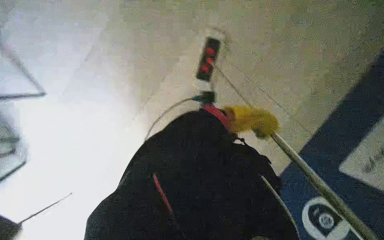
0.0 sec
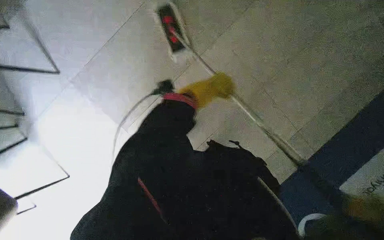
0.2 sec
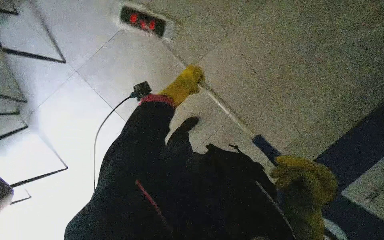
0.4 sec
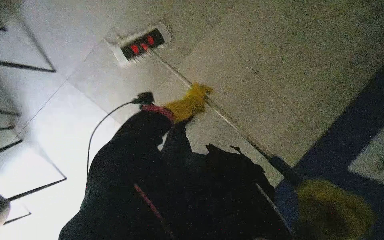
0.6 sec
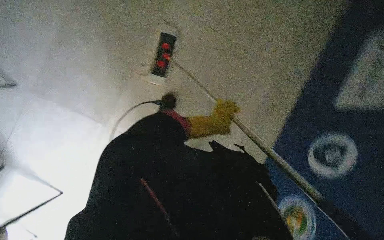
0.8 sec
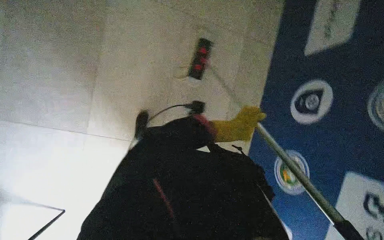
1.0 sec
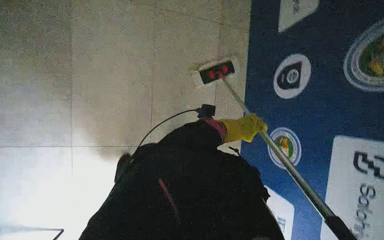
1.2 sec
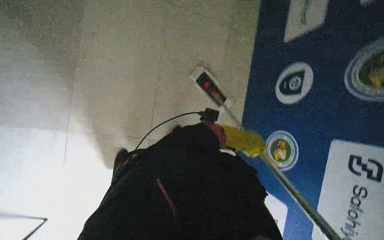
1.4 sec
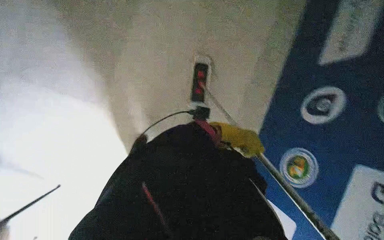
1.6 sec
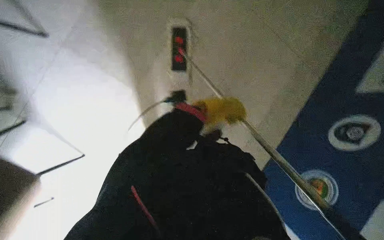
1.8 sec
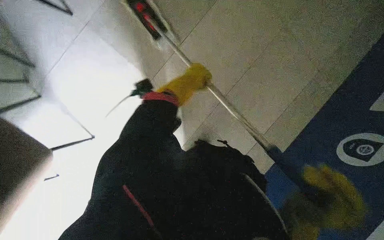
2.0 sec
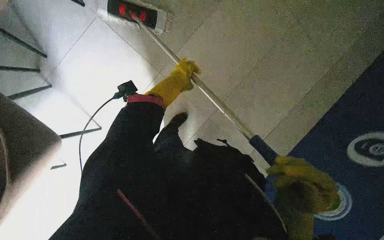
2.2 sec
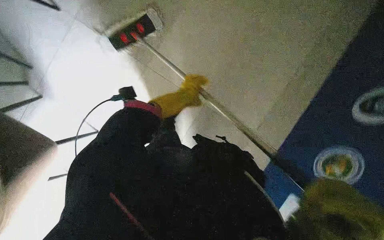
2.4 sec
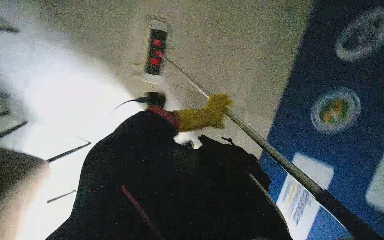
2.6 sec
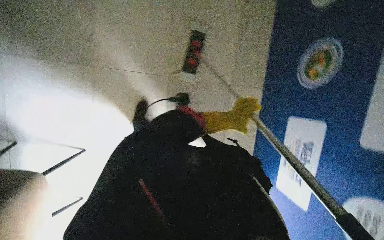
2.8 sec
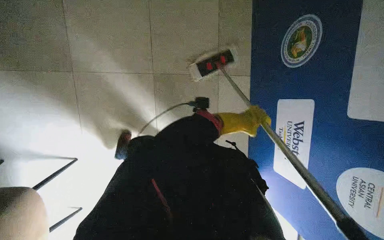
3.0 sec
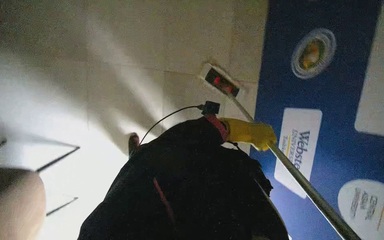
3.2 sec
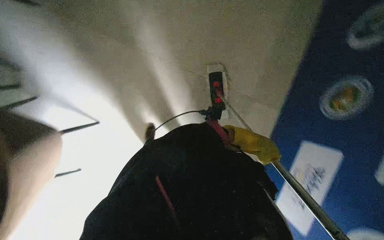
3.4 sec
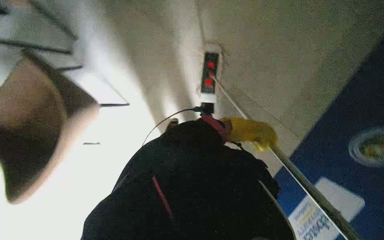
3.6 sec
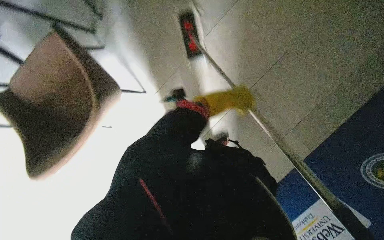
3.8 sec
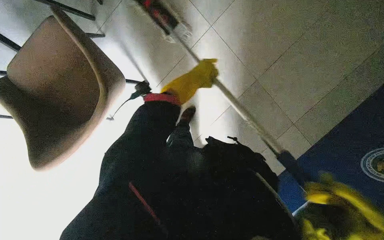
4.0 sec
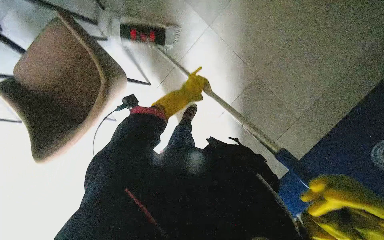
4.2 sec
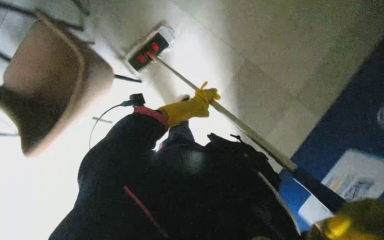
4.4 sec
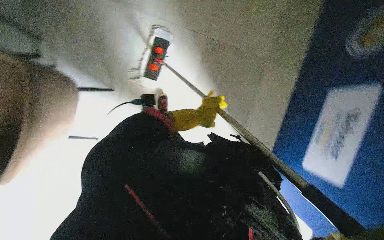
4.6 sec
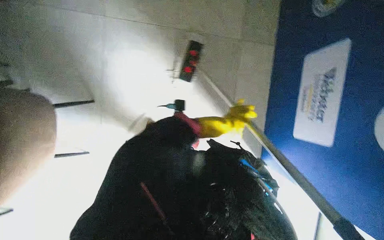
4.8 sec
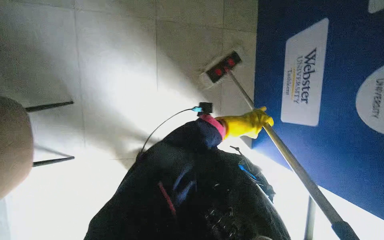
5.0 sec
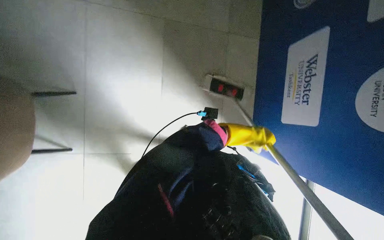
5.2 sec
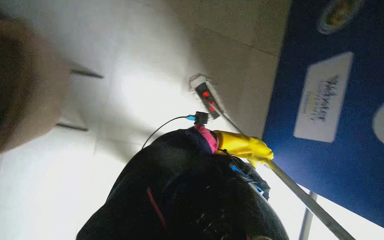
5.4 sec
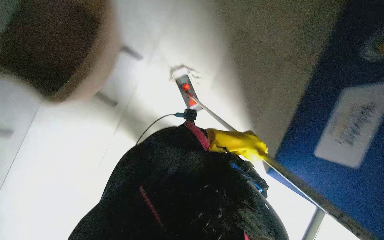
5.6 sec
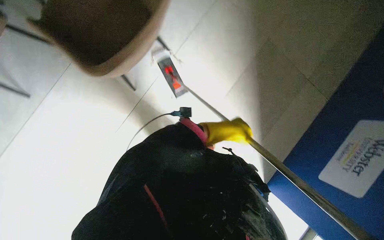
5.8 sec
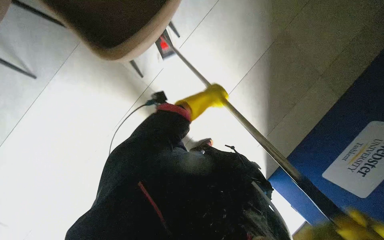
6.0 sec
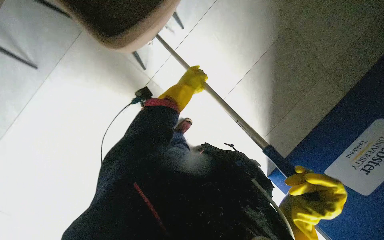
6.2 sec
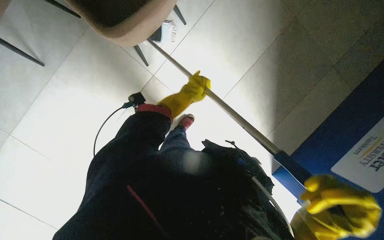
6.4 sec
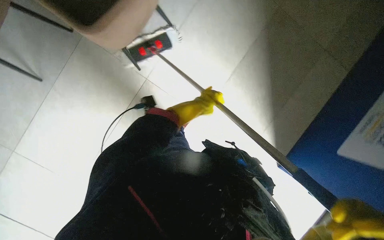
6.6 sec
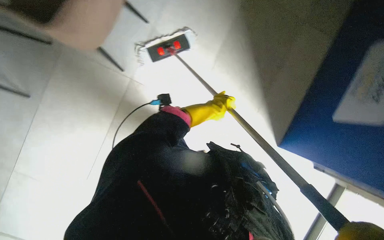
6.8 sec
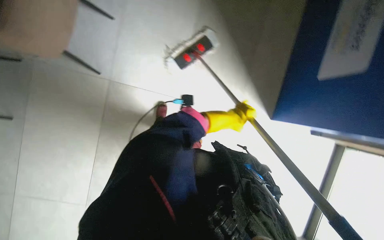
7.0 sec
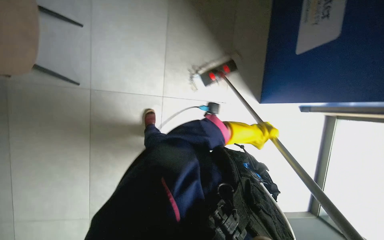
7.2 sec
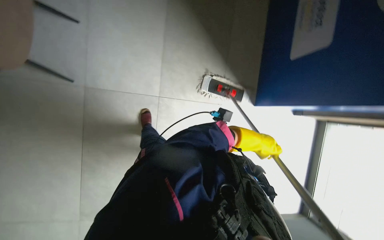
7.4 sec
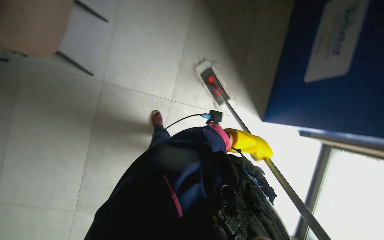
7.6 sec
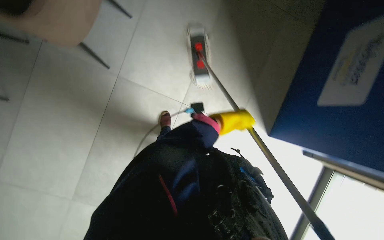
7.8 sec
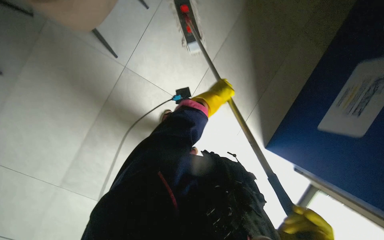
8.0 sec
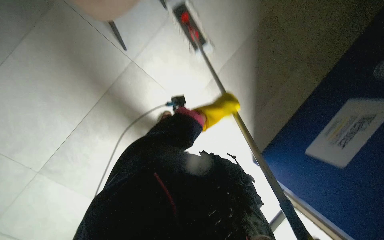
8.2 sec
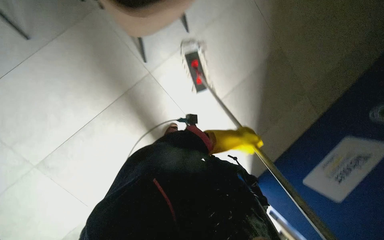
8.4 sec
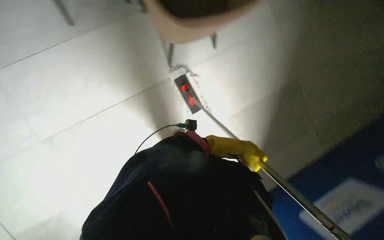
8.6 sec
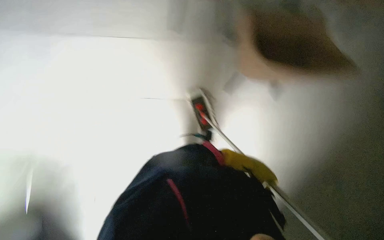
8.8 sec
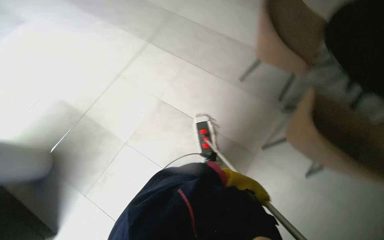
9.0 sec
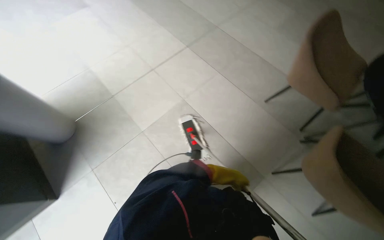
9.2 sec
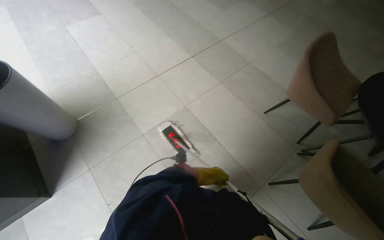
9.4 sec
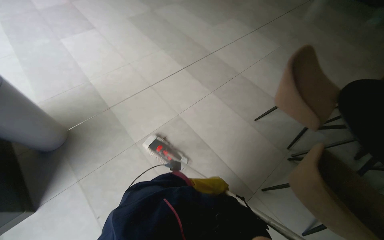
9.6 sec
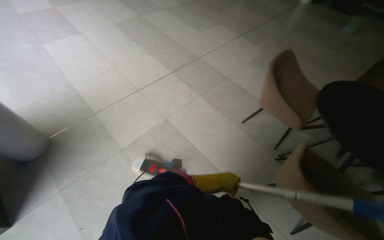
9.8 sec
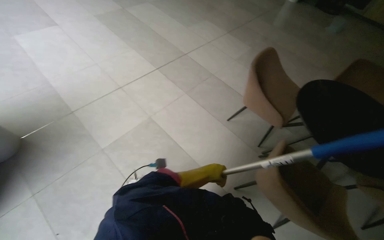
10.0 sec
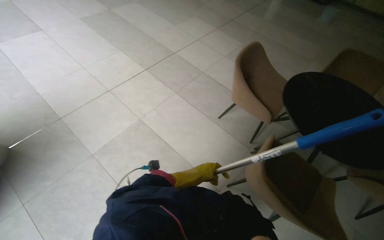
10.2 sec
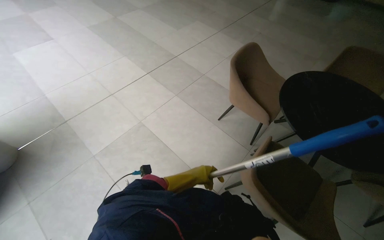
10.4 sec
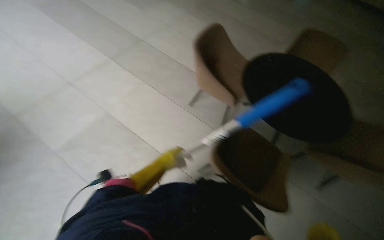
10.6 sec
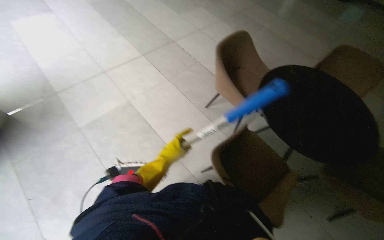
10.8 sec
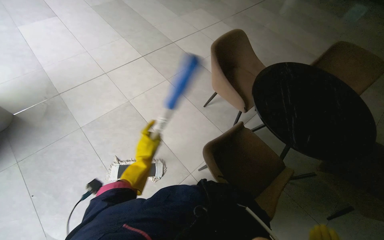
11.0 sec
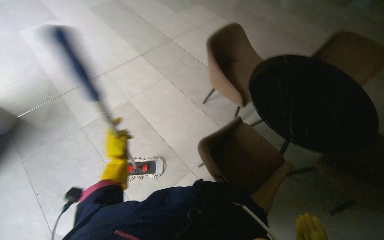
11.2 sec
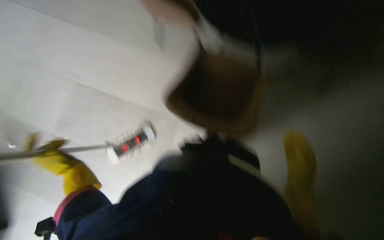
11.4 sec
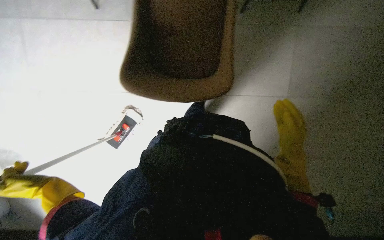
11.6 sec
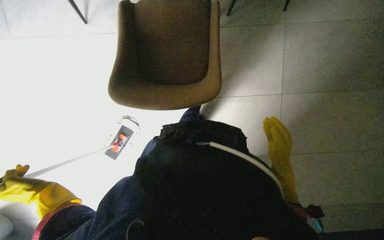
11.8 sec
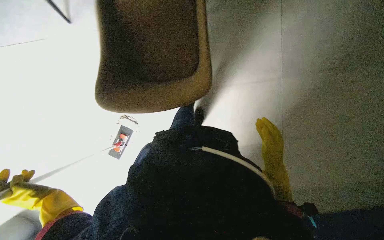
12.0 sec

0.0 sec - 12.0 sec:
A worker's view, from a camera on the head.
Job: mopping floor.
The whole recording: Mopping the floor. The worker mops the floor, moving the mop around obstacles and periodically dipping it in the bucket.
0.0 sec - 1.6 sec: The camera travels approximately 70 cm. The scene rotates counterclockwise by about 30 degrees.
3.0 sec - 4.4 sec: The wearer looks roughly 35 degrees further to the left.
6.0 sec - 7.6 sec: The left hand travels to the right and down the picture by some 15 cm.
9.0 sec - 10.4 sec: The left hand is displaced up the picture and nearer to the camera by approximately 20 cm.

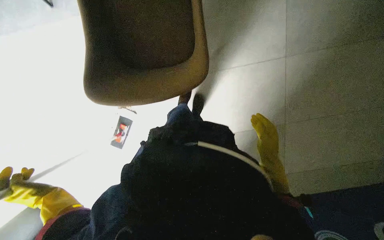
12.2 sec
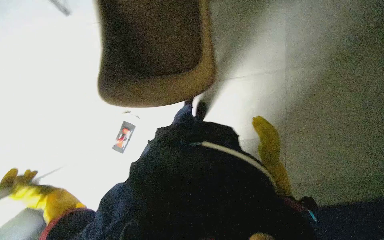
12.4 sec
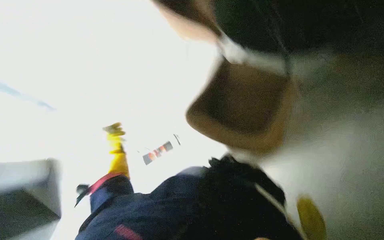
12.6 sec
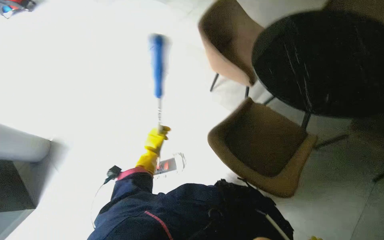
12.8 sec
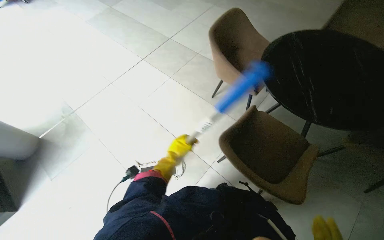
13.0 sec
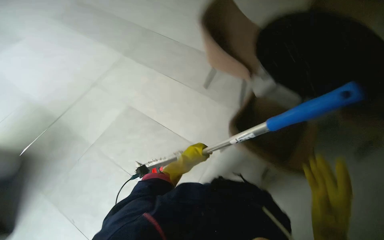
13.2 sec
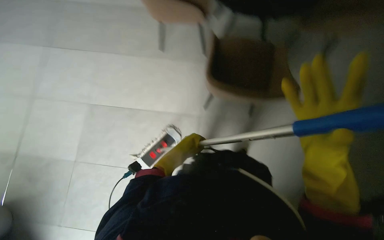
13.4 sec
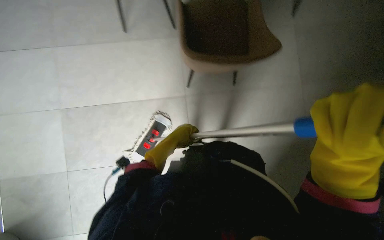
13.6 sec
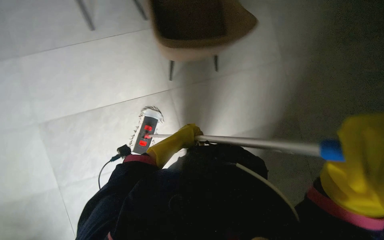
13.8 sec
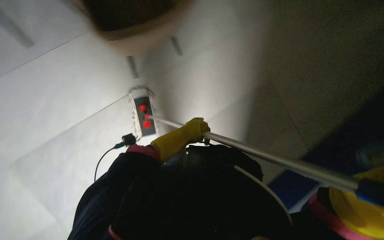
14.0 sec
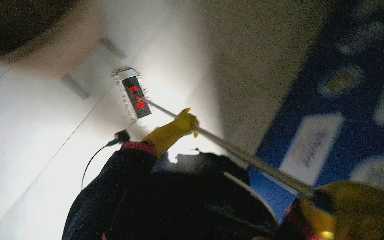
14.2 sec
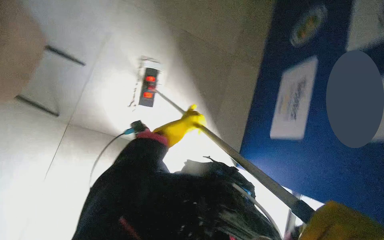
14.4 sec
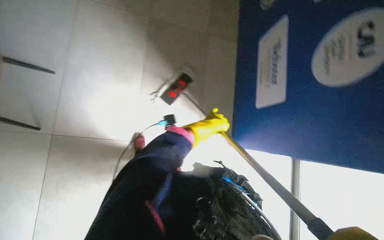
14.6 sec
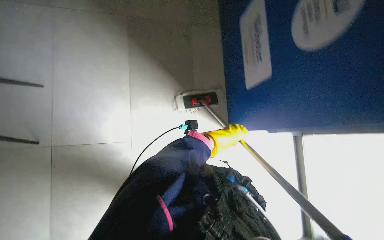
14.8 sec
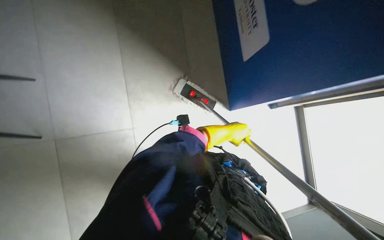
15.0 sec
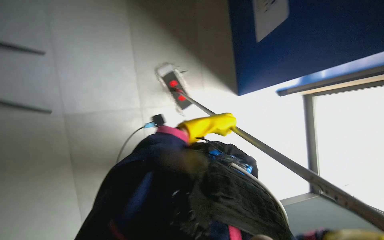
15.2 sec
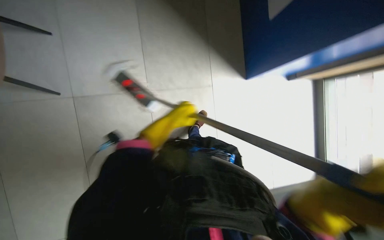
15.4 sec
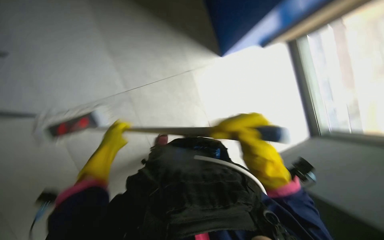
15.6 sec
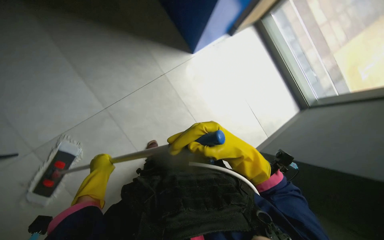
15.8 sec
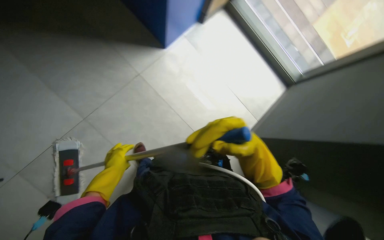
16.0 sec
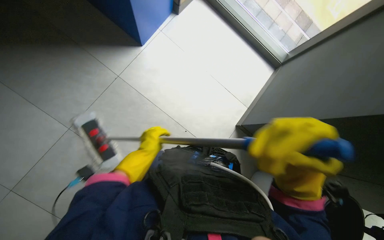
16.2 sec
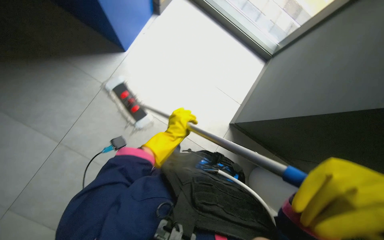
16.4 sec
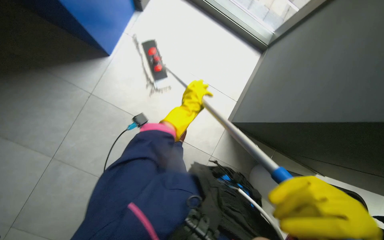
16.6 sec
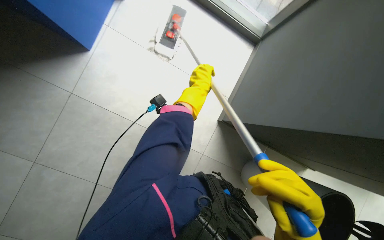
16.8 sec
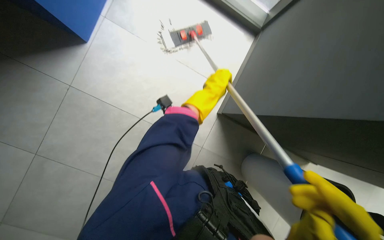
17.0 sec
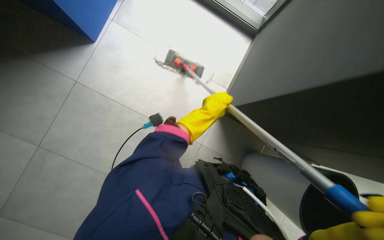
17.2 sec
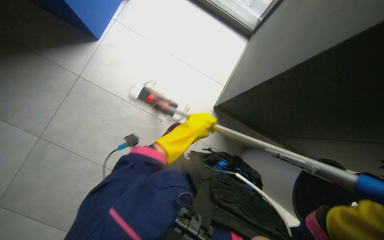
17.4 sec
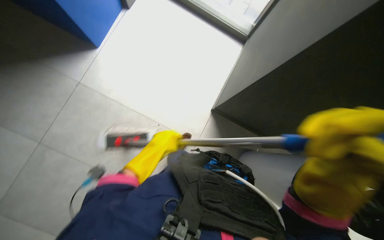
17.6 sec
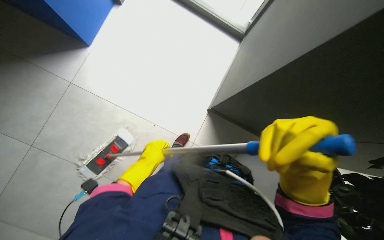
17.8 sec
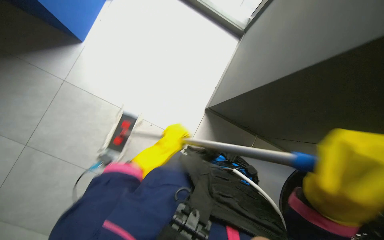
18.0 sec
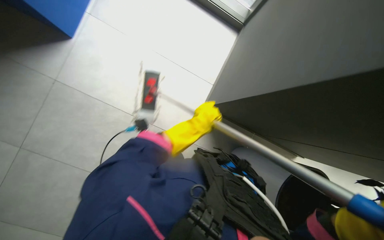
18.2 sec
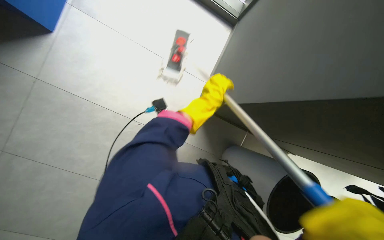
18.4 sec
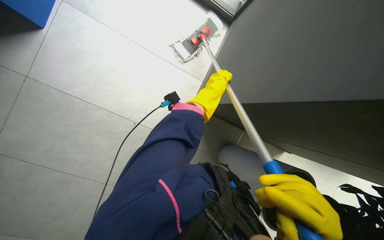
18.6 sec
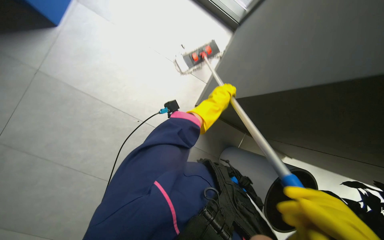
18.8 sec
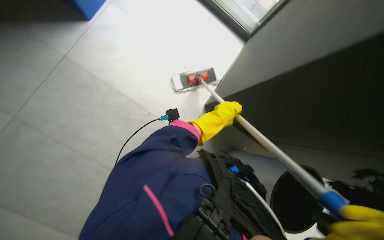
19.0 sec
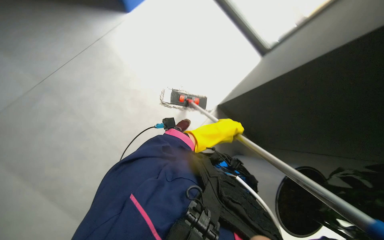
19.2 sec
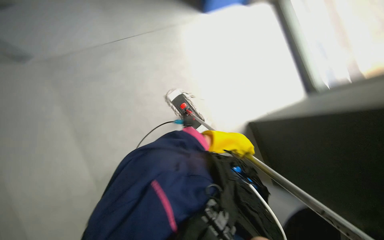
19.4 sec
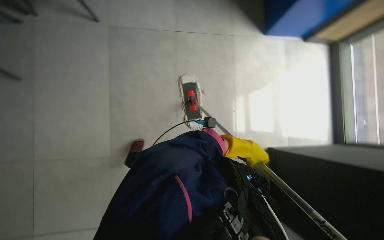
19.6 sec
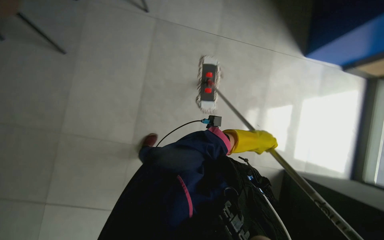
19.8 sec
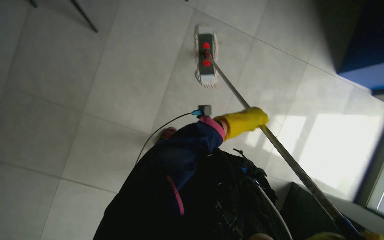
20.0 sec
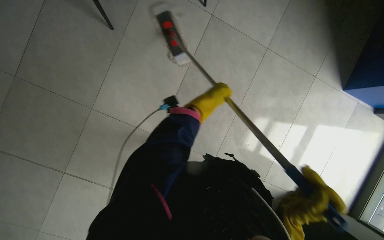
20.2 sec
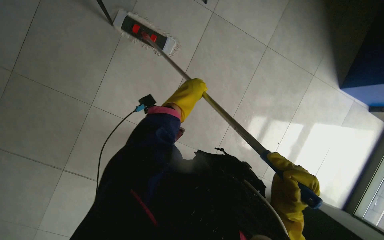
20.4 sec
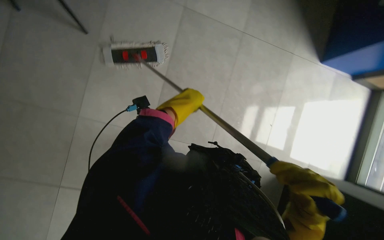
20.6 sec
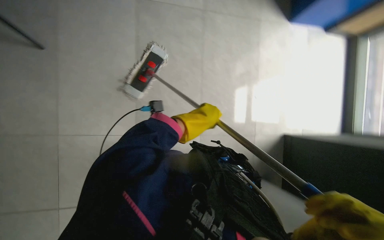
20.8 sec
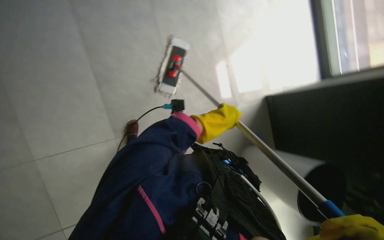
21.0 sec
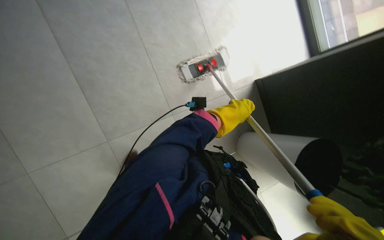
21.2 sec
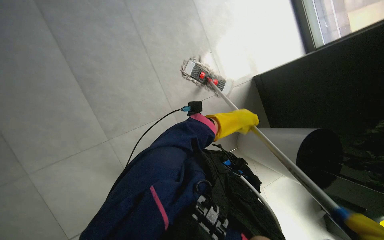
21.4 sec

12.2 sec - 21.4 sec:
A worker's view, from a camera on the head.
Job: mopping floor.
The whole recording: Mopping the floor. The worker mops the floor, moving the mop around obstacles and periodically dipping it in the bucket.
12.2 sec - 13.8 sec: The view tilts approximately 15 degrees upward.
15.2 sec - 16.8 sec: The camera travels approximately 50 cm. The camera pitches downward, by roughly 20 degrees. Everything in view rotates about 60 degrees counterclockwise.
16.8 sec - 18.4 sec: The left hand is displaced nearer to the camera by about 10 cm, and moves about 30 cm down the picture and comes back.
18.4 sec - 19.8 sec: The view tips upward by about 25 degrees. The scene rotates clockwise by approximately 75 degrees.
